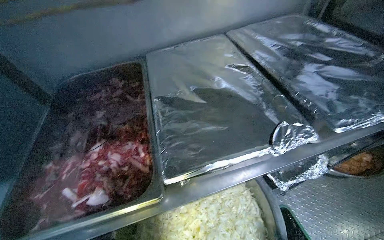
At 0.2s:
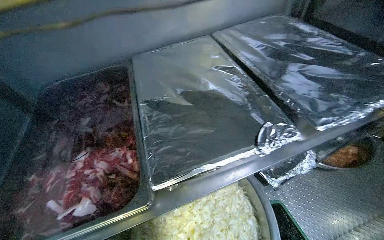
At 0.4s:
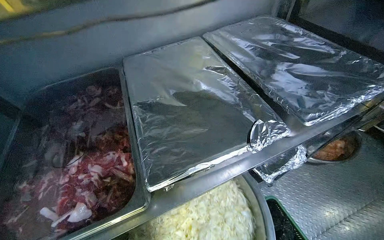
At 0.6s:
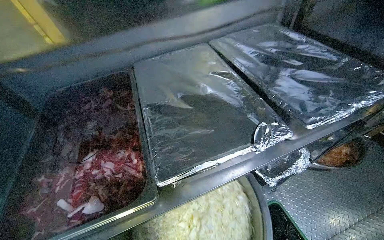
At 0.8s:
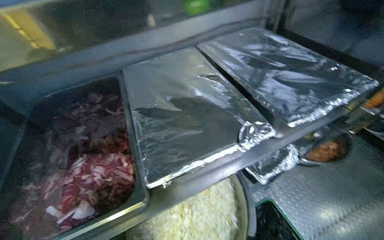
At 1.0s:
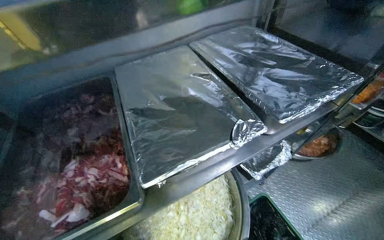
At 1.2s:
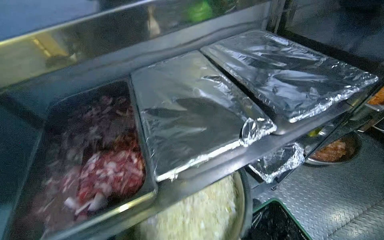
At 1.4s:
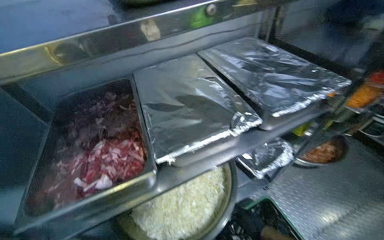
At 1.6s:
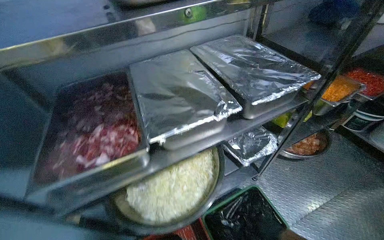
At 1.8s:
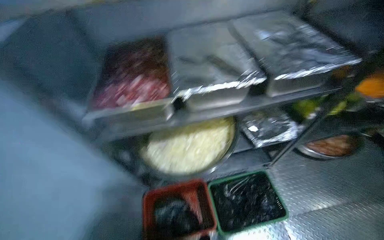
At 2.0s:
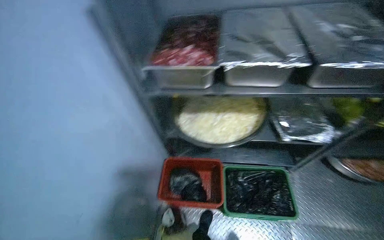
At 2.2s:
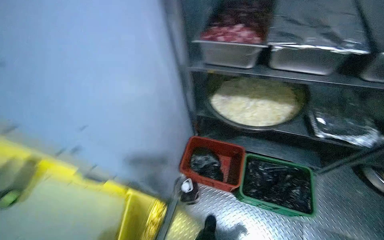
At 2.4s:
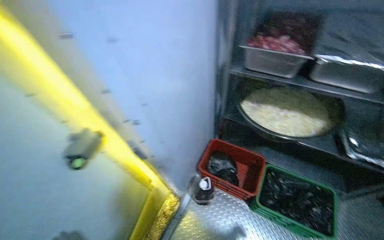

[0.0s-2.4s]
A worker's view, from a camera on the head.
Job: preparing food.
The whole recording: Transporting sliced onions to storage. The worker carries a large bowl of sliced onions through the kitchen and places it on a shelf in the storage room.
1.2s to 2.4s: The wearer moves some 70 cm. The wearer's head swings roughly 55 degrees to the left.

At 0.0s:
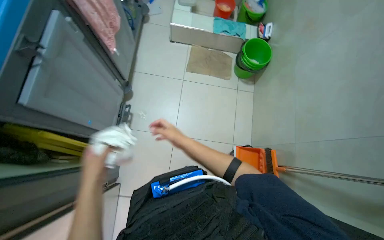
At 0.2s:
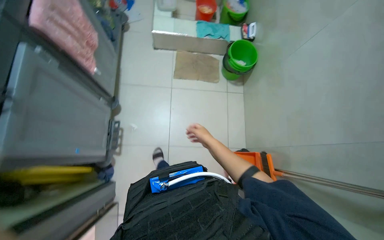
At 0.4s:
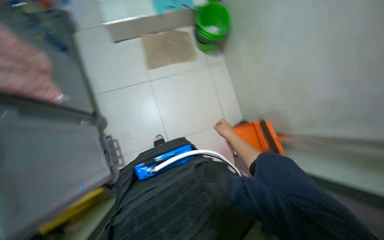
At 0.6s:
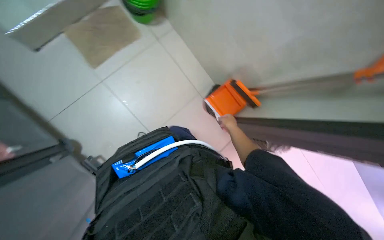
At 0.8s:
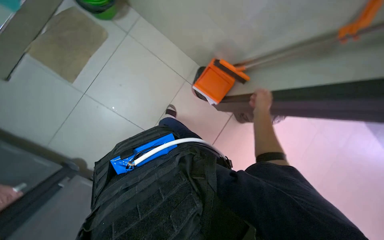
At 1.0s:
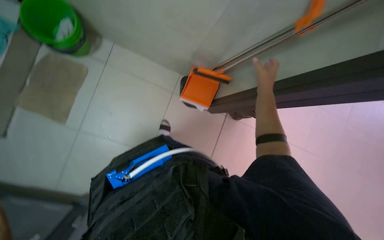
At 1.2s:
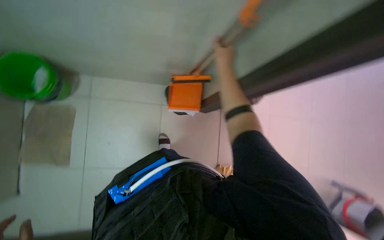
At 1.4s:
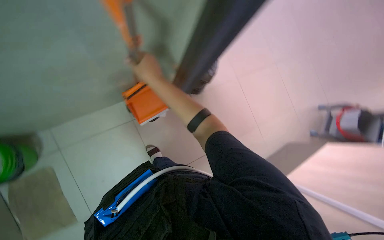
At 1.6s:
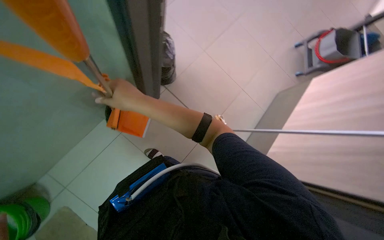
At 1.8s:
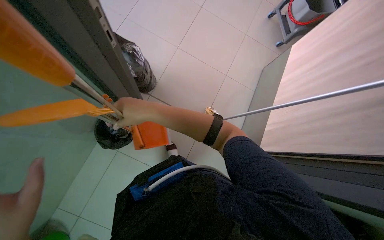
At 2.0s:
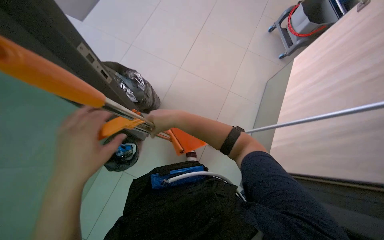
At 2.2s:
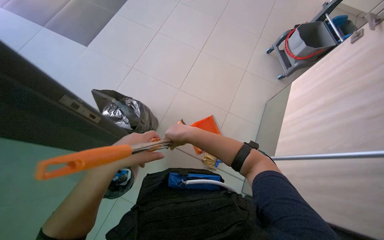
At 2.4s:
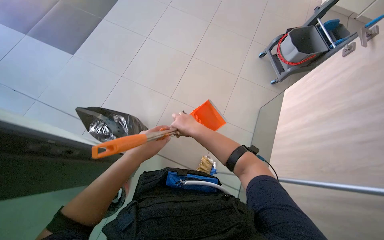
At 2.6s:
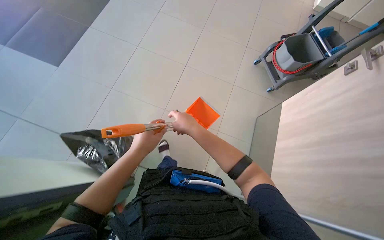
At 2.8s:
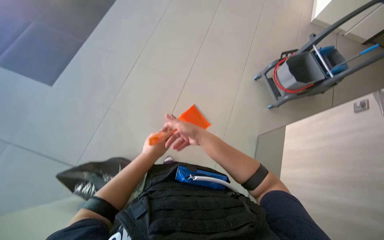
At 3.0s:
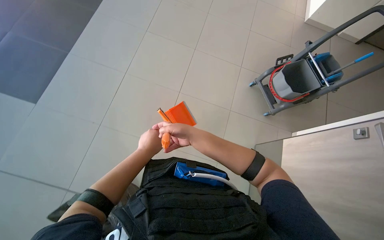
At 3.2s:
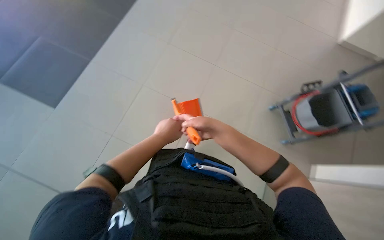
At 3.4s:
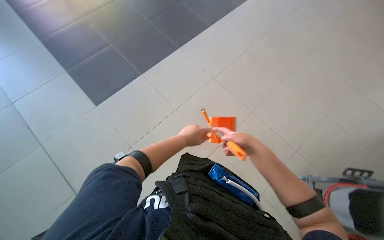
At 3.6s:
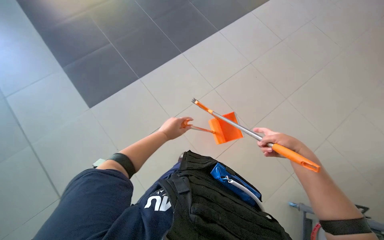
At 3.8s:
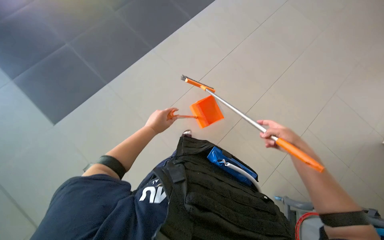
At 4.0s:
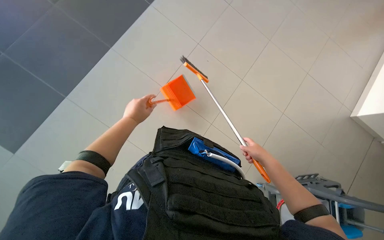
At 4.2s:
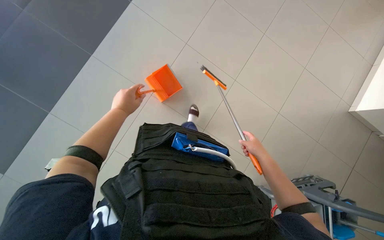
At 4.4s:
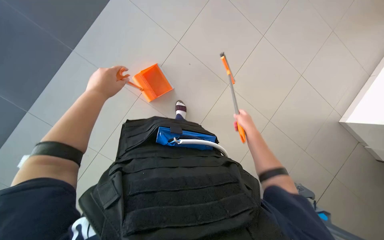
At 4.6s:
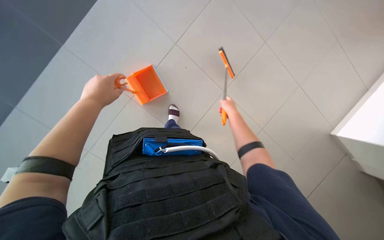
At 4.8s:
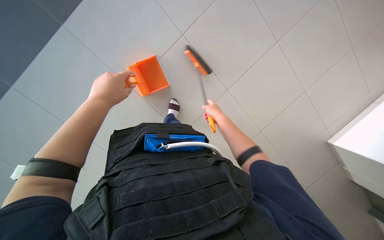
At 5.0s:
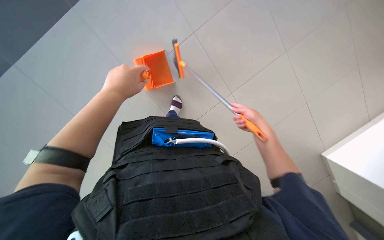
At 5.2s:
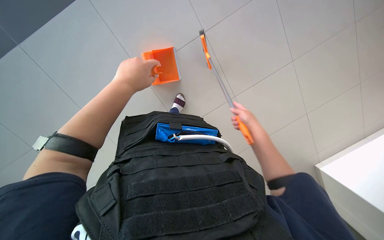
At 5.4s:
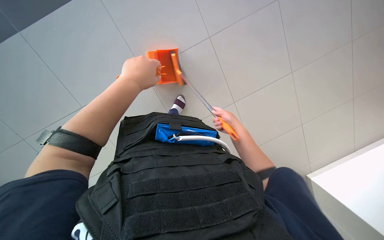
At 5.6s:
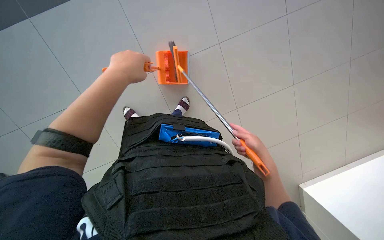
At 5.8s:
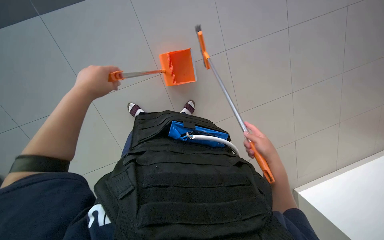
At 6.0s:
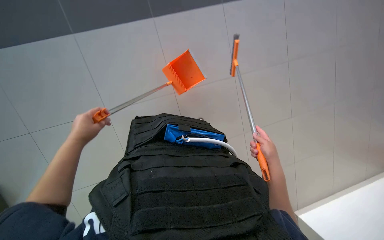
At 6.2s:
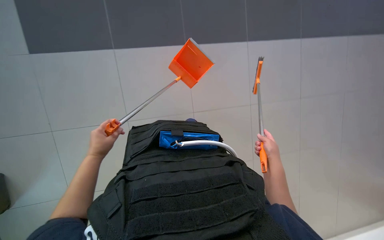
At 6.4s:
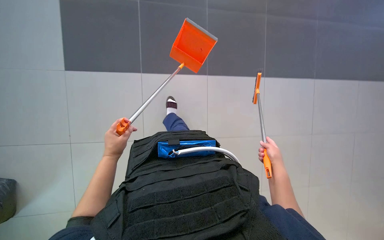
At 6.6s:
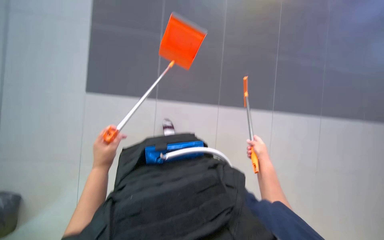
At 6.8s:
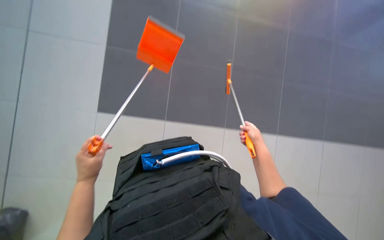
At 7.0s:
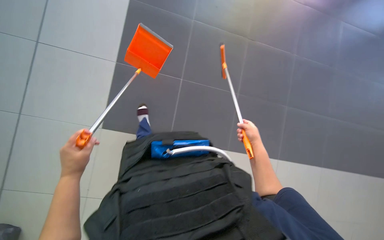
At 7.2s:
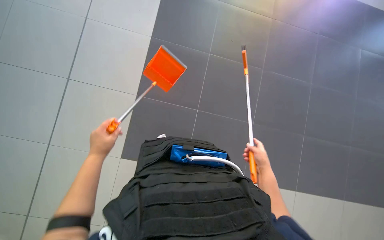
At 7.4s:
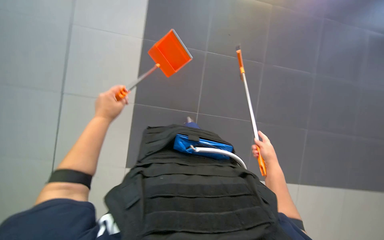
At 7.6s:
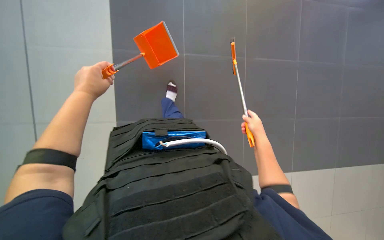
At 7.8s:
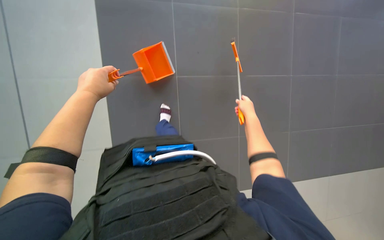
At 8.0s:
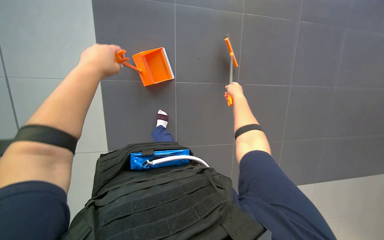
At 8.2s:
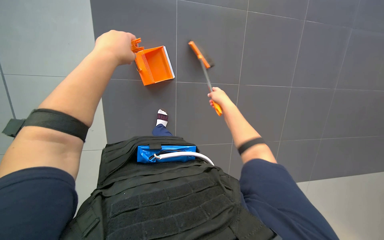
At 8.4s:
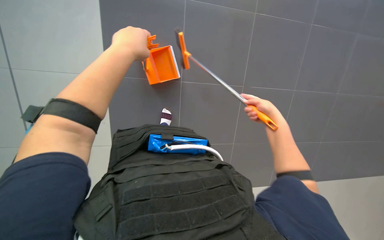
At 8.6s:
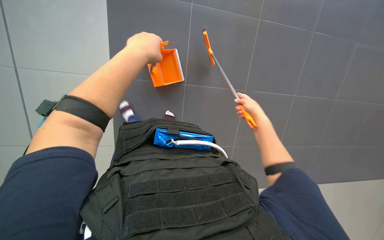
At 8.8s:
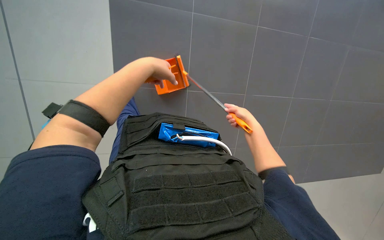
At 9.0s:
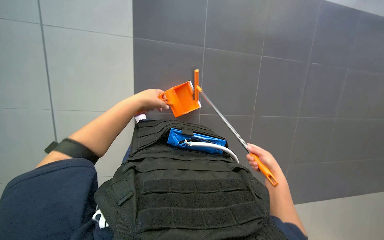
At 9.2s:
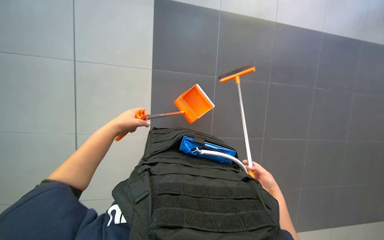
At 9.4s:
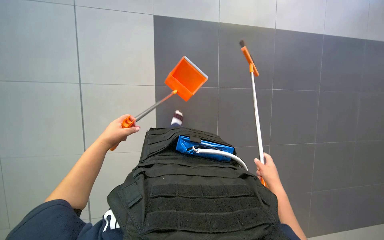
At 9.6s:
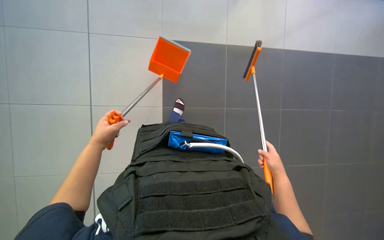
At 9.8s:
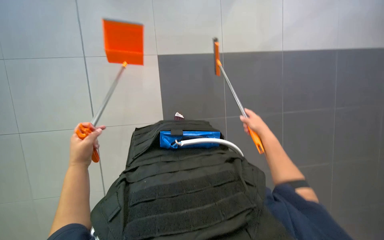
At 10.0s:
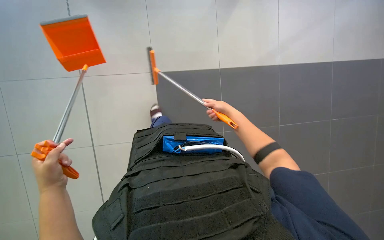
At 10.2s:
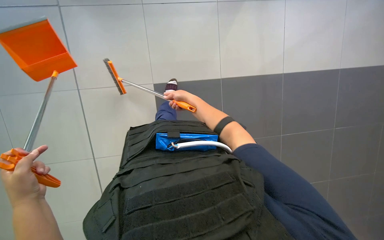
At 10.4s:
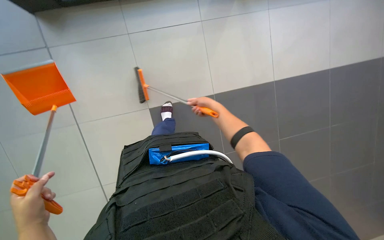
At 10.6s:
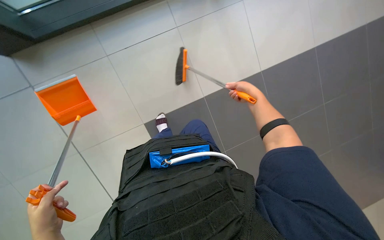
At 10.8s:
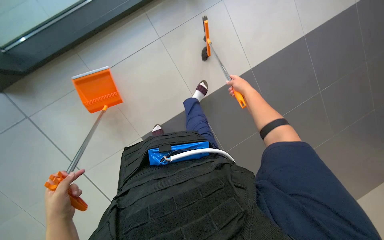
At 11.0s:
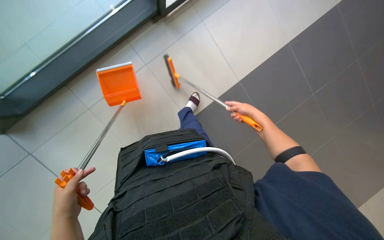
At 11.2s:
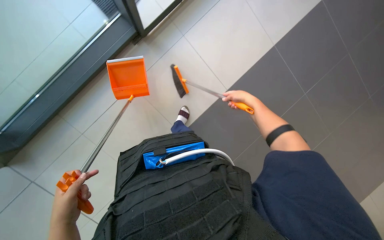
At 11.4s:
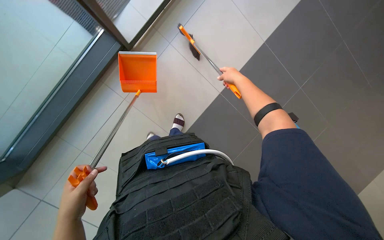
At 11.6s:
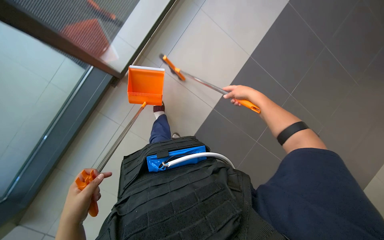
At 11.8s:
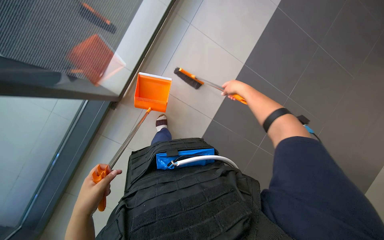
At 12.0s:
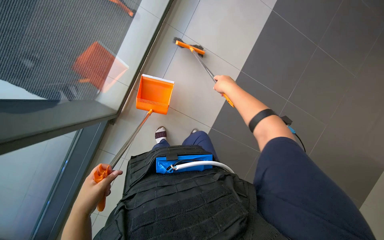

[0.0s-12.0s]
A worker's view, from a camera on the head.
Job: sweeping floor.
The whole recording: Sweeping floor with broom and dustpan. The worker sweeps the floor with a broom and collects debris with a dustpan.
0.0s to 1.6s: The wearer looks roughly 140 degrees further to the right. The view tips downward by about 35 degrees.
1.6s to 3.0s: The head travels roughly 60 cm. The camera pitches upward, by about 15 degrees.
4.4s to 6.0s: The scene rotates clockwise by some 25 degrees. The right hand moves left and right over approximately 15 cm, changing direction 3 times. The left hand goes roughly 25 cm down the picture and to the left.
6.0s to 7.6s: The view tilts approximately 10 degrees upward. The left hand goes about 20 cm up the picture.
7.6s to 9.0s: The camera pitches upward, by approximately 15 degrees.
9.0s to 10.4s: The right hand travels up the picture and to the left by roughly 20 cm. The left hand moves down the picture, to the left and nearer to the camera, about 25 cm.

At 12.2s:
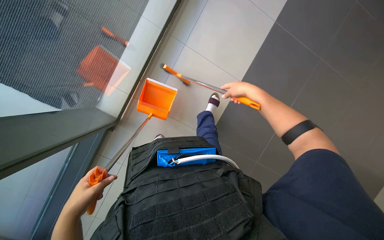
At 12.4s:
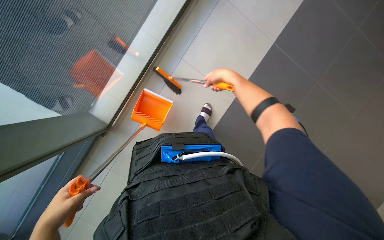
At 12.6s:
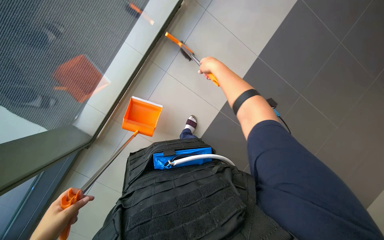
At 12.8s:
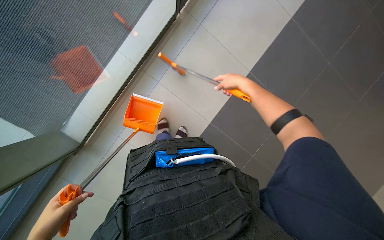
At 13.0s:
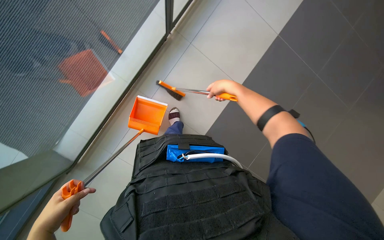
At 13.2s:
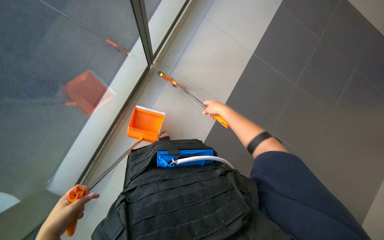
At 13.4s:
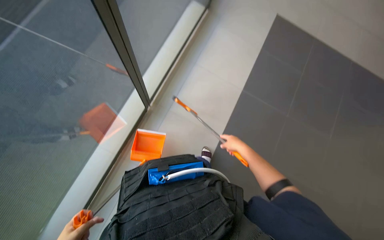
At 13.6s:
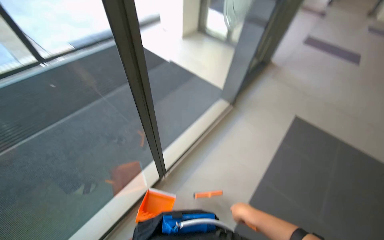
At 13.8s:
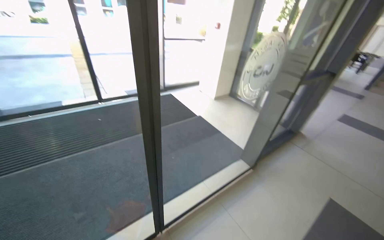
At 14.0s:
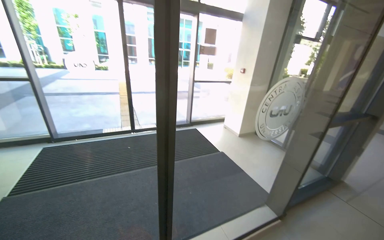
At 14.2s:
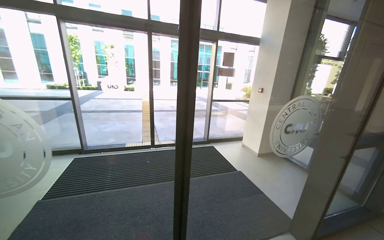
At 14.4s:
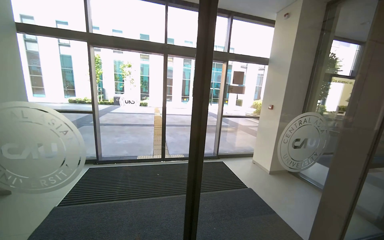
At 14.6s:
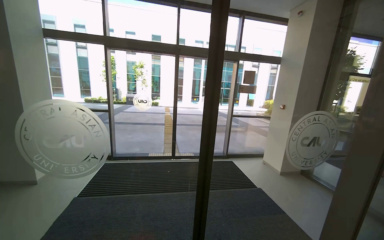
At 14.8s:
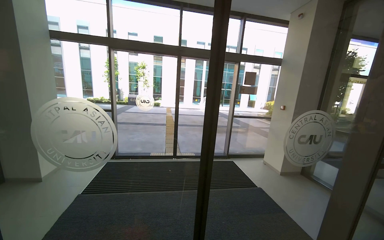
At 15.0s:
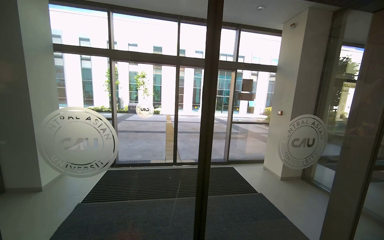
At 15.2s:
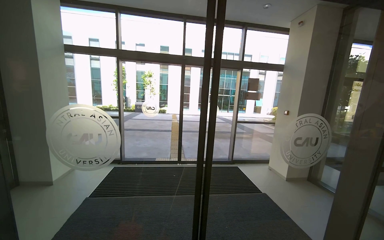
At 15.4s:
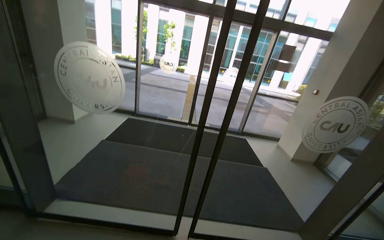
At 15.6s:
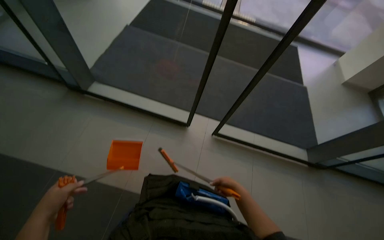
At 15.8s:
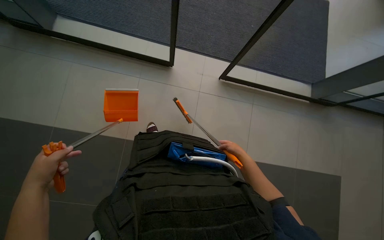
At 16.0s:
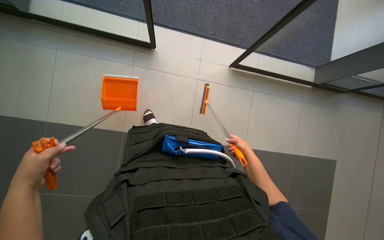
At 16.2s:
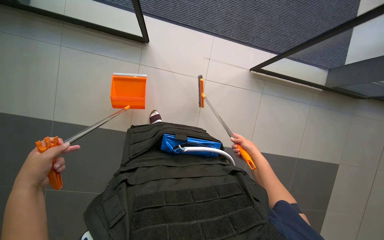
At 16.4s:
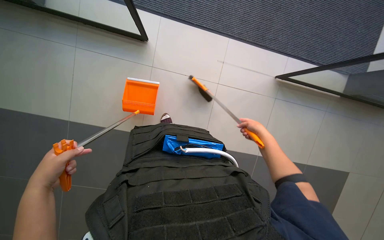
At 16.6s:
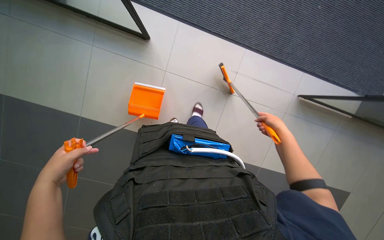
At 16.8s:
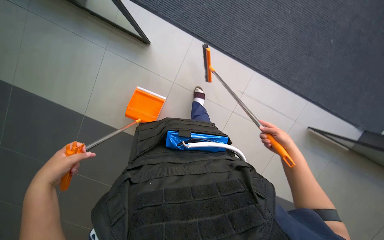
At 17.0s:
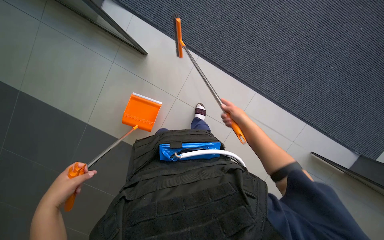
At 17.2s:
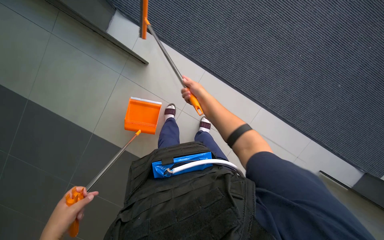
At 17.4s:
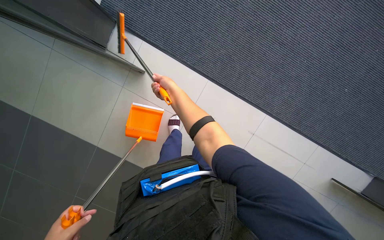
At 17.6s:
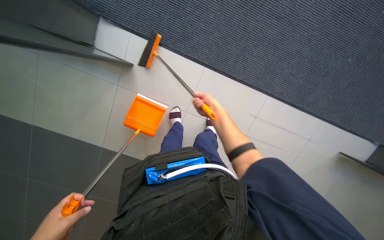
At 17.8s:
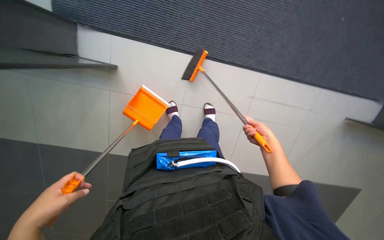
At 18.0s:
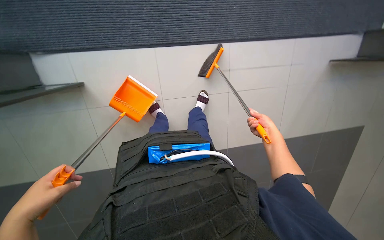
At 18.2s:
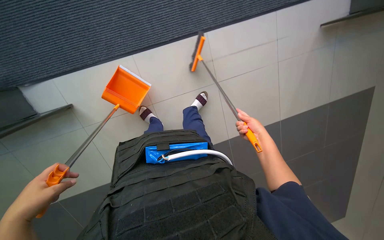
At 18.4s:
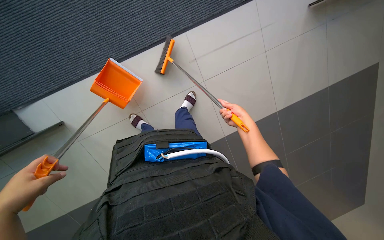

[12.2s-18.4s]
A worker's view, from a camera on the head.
Job: sweeping floor.
The whole recording: Sweeping floor with broom and dustpan. The worker sweeps the floor with a broom and collects debris with a dustpan.
12.2s to 13.8s: The wearer looks about 15 degrees further to the left. The view tips upward by approximately 65 degrees.
13.8s to 15.4s: The camera is carried roughly 50 cm. The head turns to the left by approximately 35 degrees. The view tips upward by some 15 degrees.
15.4s to 16.8s: The head rotates some 30 degrees to the left. The view tilts roughly 55 degrees downward.
16.8s to 18.4s: Everything in view rotates about 40 degrees counterclockwise.
